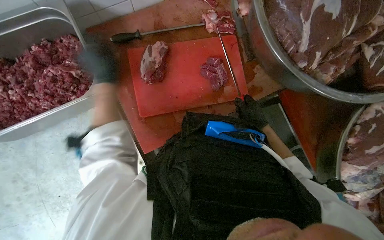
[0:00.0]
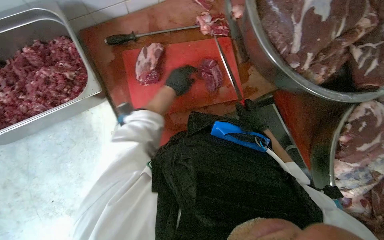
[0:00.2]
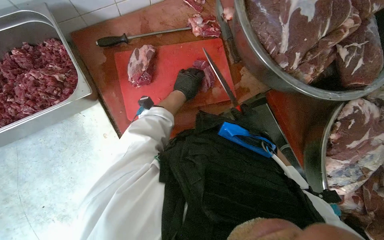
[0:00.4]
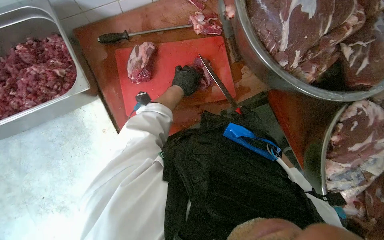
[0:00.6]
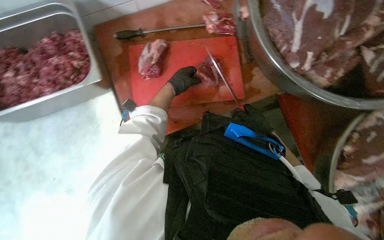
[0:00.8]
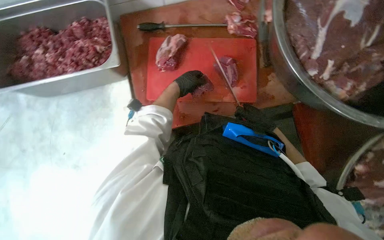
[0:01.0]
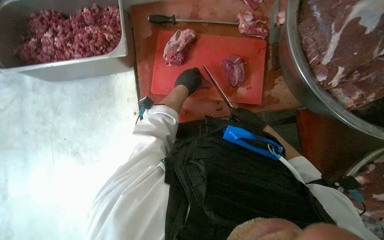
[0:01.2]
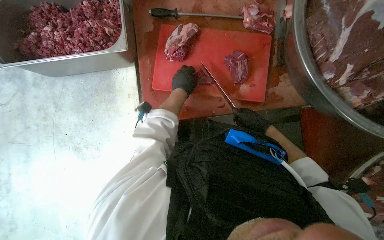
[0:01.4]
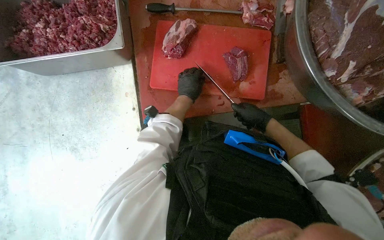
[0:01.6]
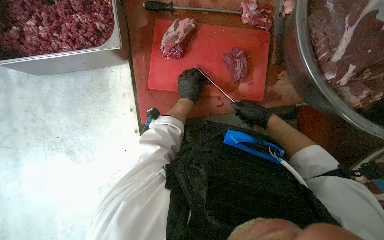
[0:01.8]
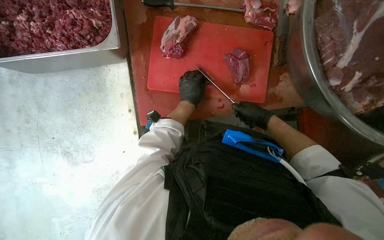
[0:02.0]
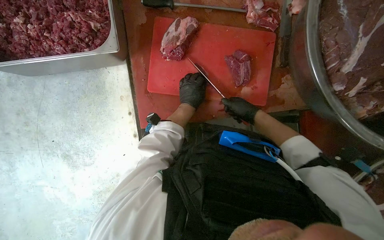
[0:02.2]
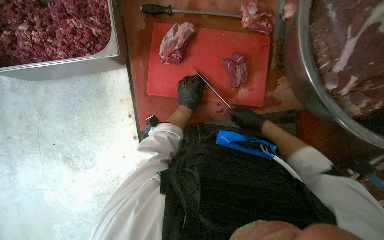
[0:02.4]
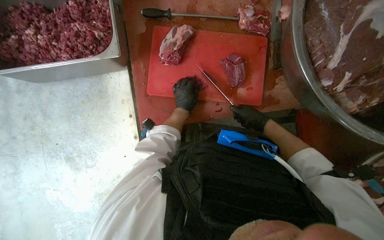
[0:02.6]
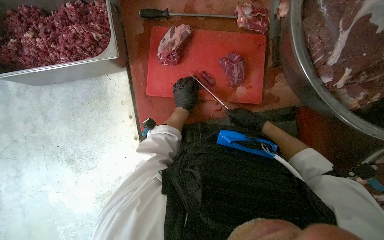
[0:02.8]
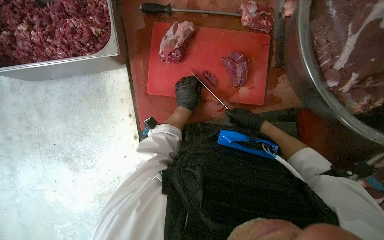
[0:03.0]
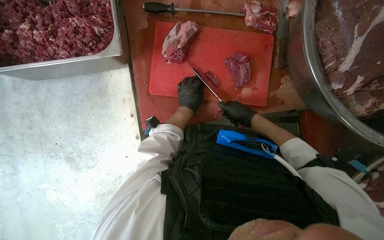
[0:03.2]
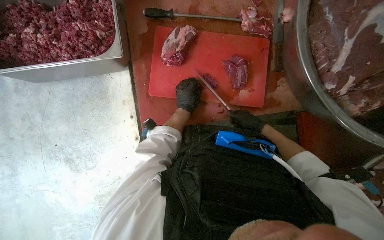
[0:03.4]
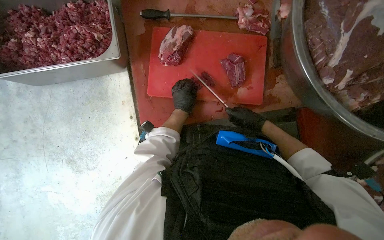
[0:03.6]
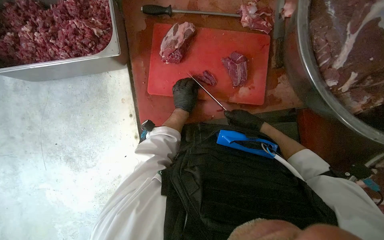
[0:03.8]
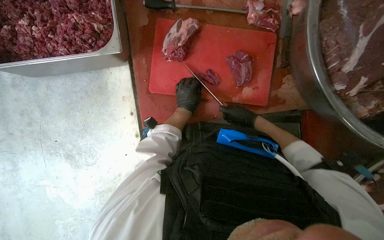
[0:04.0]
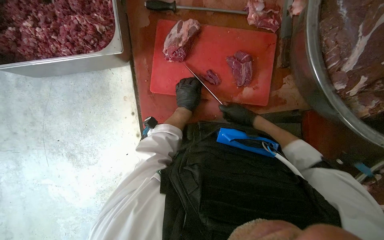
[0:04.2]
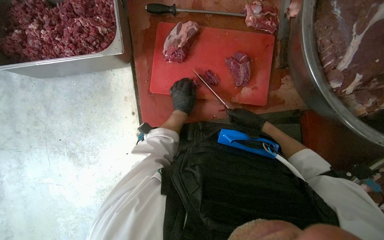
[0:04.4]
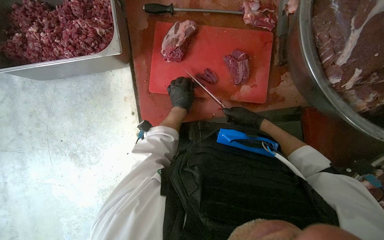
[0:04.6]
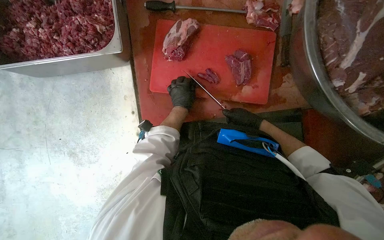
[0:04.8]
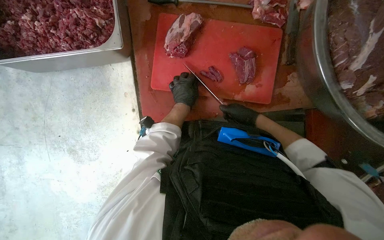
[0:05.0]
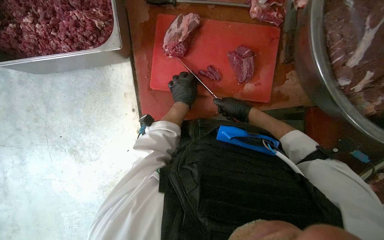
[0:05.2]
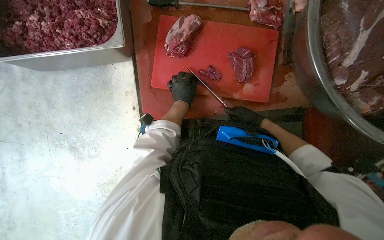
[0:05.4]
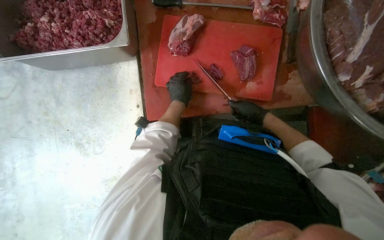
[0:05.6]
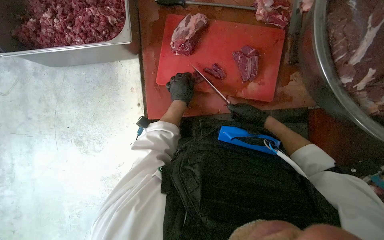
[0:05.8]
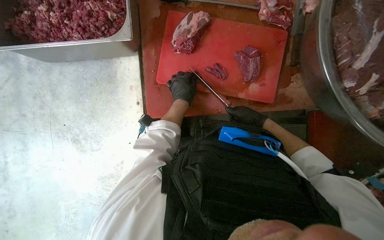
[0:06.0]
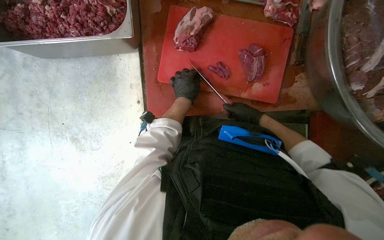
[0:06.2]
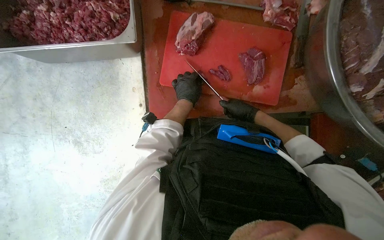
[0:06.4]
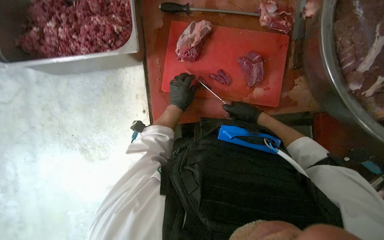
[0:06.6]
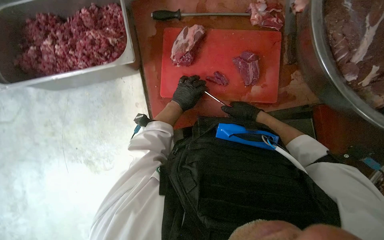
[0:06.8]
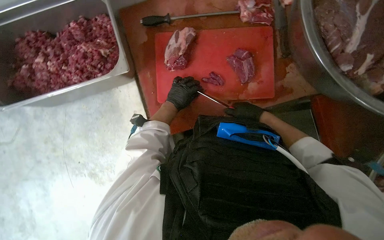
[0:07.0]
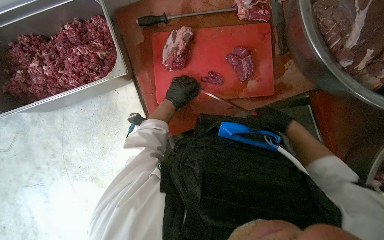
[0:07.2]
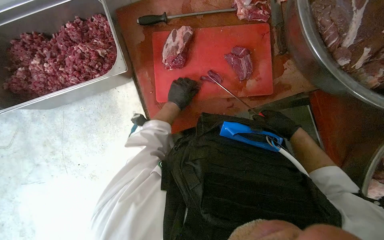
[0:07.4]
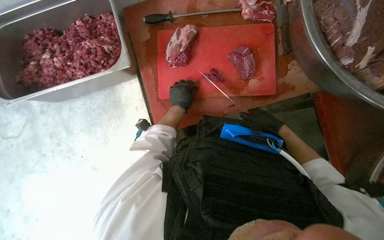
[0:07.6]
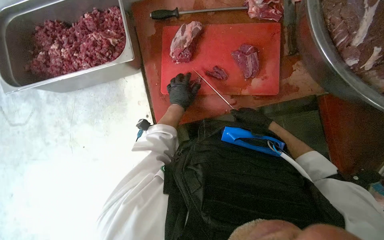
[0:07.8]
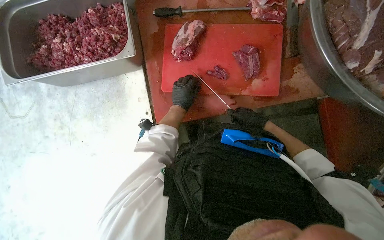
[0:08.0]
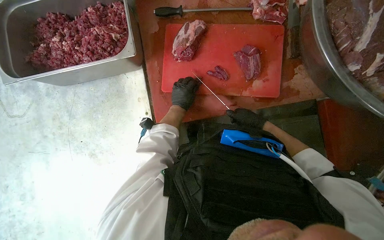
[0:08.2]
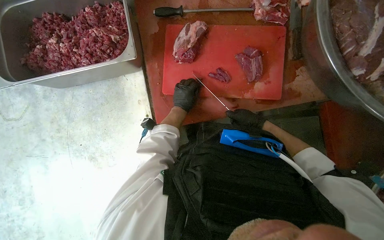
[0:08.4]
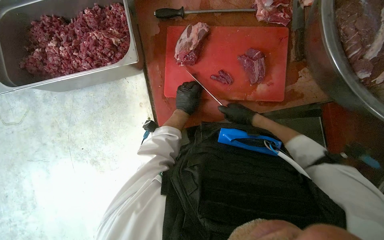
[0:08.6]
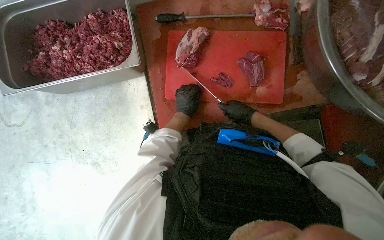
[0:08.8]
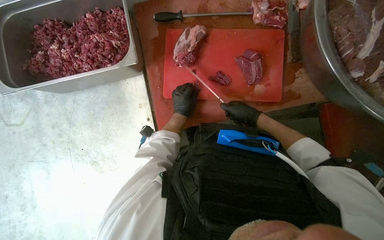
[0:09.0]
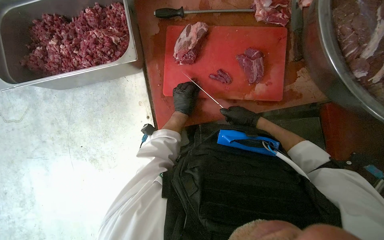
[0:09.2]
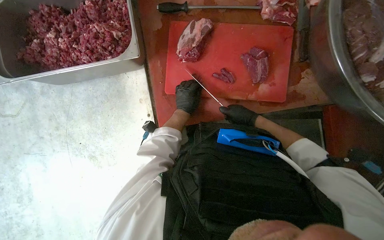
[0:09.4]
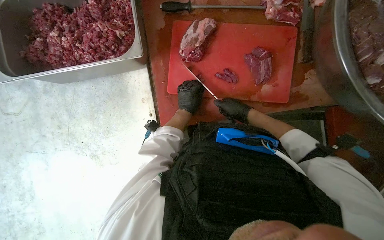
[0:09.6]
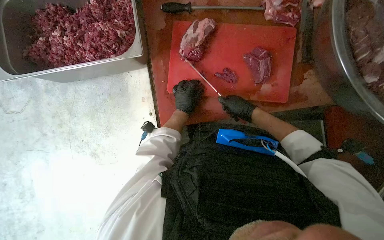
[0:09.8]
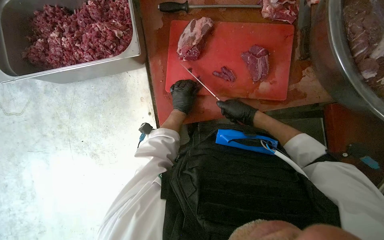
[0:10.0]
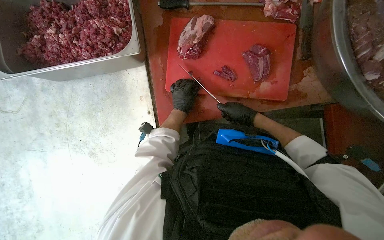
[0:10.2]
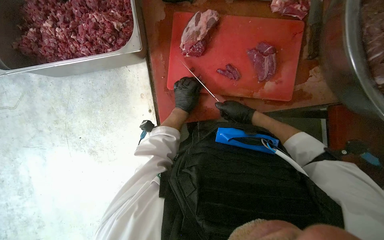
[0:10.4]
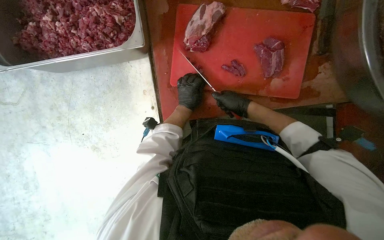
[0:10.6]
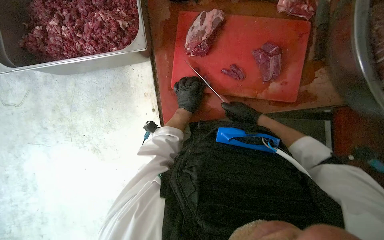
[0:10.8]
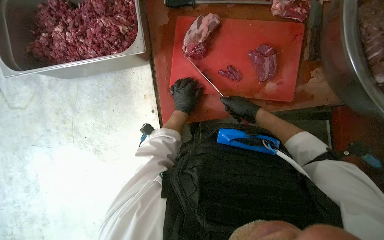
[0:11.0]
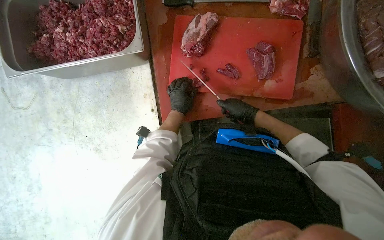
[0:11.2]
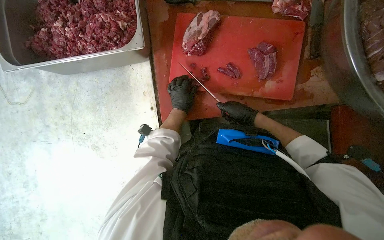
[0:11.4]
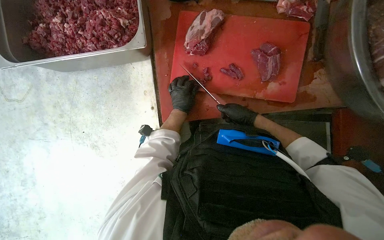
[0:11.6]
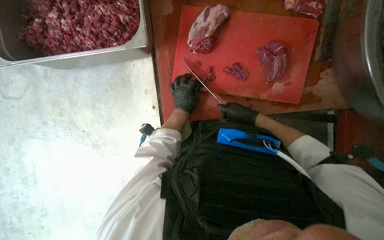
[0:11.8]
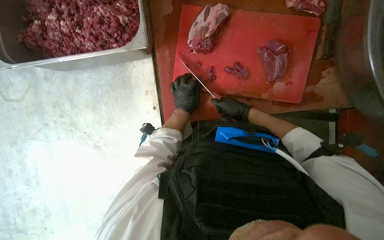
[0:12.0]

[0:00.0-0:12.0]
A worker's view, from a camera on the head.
Job: preparing food.
The whole recording: Cutting meat on a board. The worker cuts pieces of meat on a red chopping board with a knife.
0:03.0 to 0:06.0: The hands are busy where they are.
0:06.0 to 0:07.6: The hands work in one place, with small movements.
0:07.6 to 0:09.0: The right hand is displaced to the left by approximately 10 cm.
0:09.0 to 0:12.0: The hands are busy where they are.

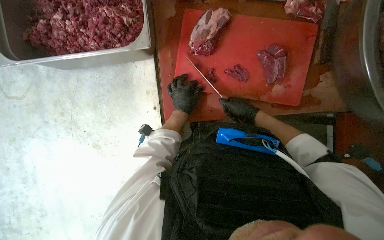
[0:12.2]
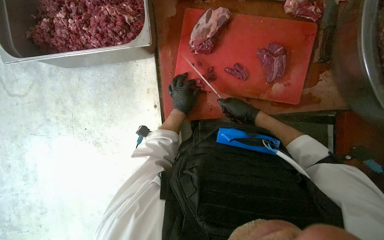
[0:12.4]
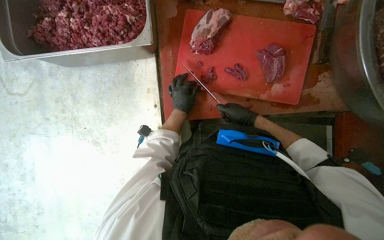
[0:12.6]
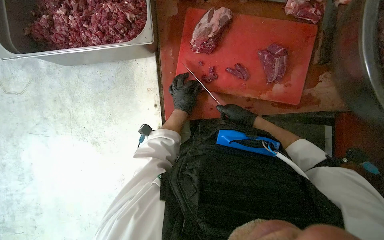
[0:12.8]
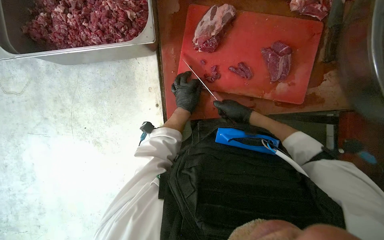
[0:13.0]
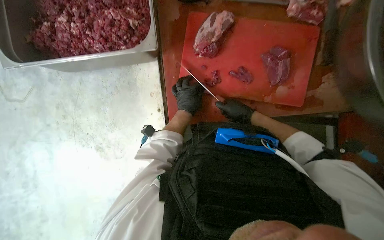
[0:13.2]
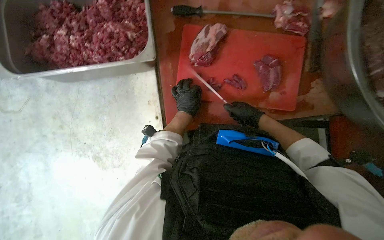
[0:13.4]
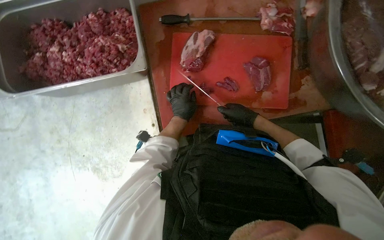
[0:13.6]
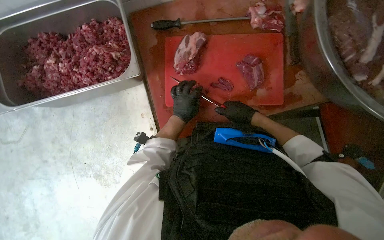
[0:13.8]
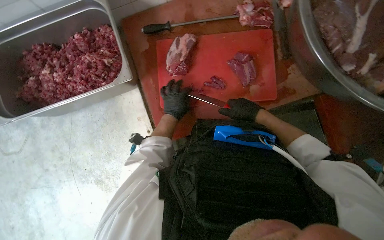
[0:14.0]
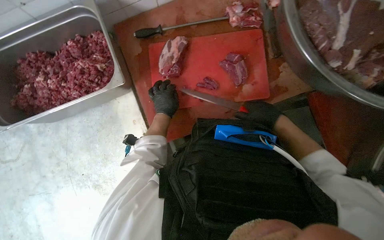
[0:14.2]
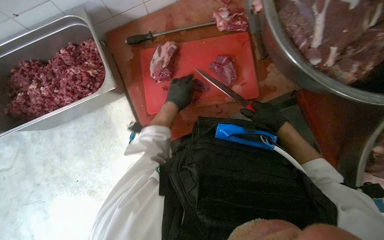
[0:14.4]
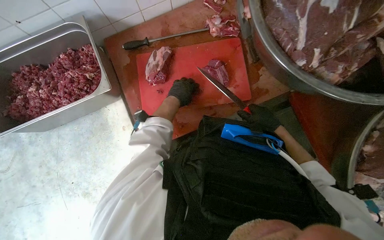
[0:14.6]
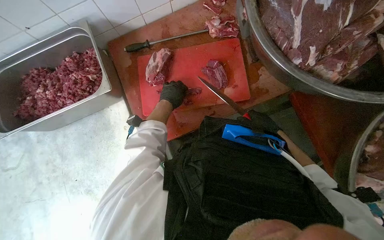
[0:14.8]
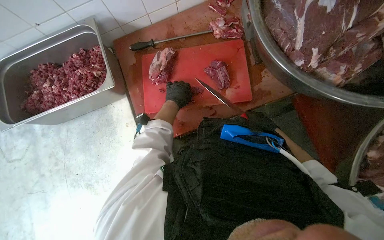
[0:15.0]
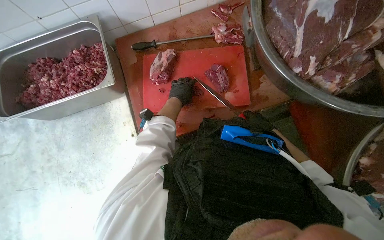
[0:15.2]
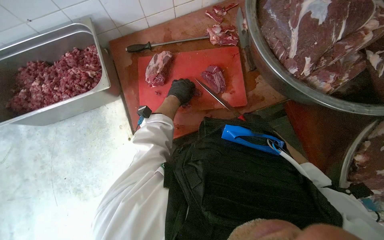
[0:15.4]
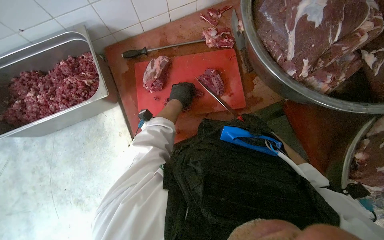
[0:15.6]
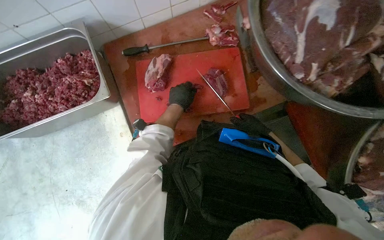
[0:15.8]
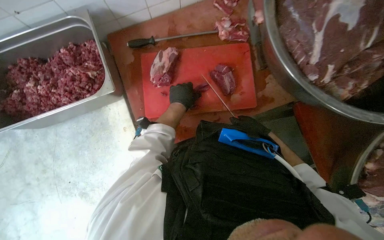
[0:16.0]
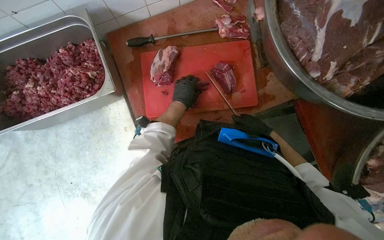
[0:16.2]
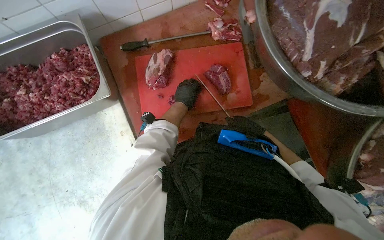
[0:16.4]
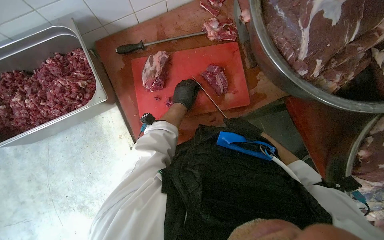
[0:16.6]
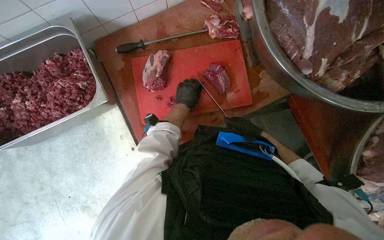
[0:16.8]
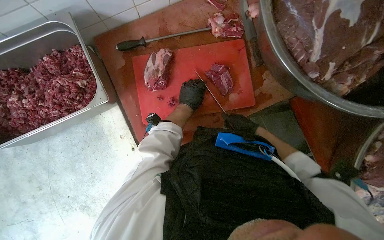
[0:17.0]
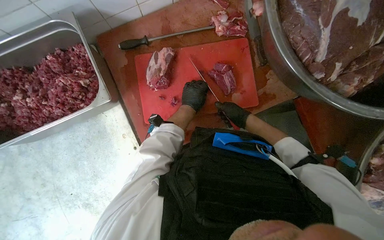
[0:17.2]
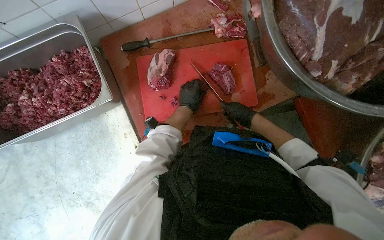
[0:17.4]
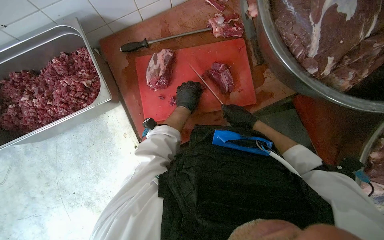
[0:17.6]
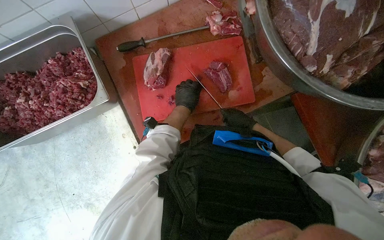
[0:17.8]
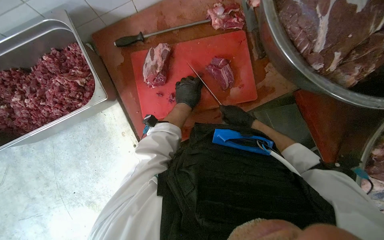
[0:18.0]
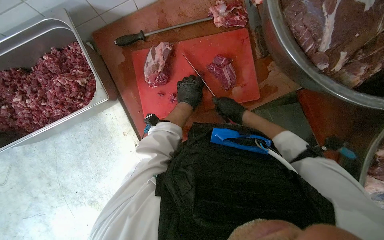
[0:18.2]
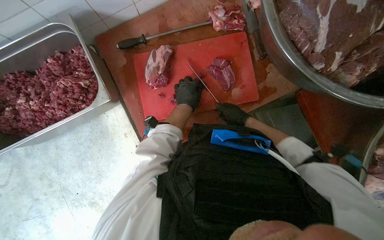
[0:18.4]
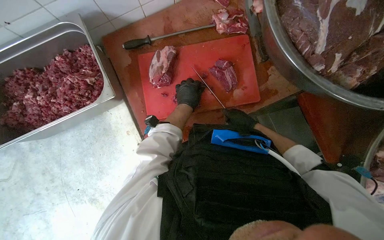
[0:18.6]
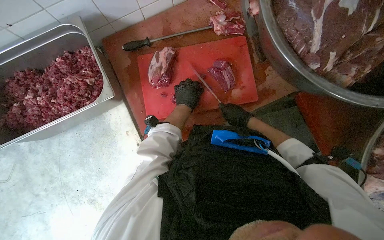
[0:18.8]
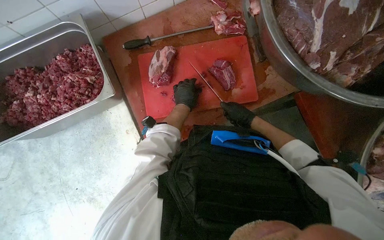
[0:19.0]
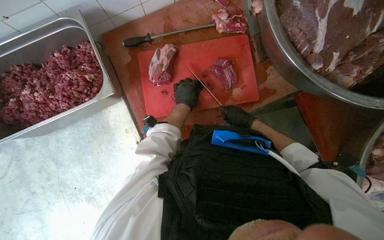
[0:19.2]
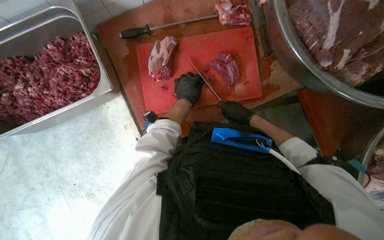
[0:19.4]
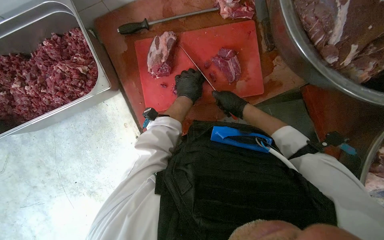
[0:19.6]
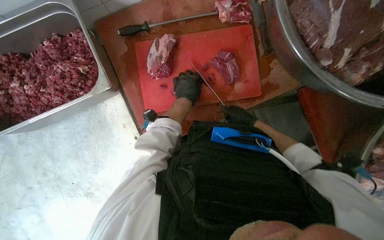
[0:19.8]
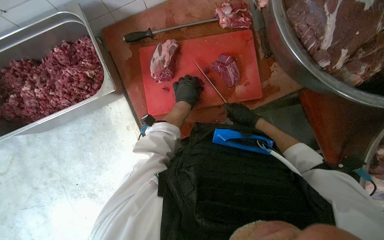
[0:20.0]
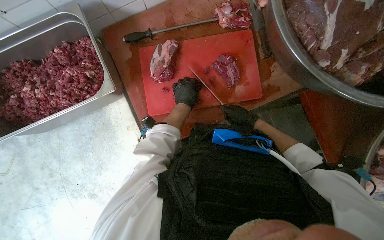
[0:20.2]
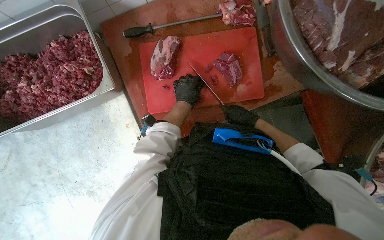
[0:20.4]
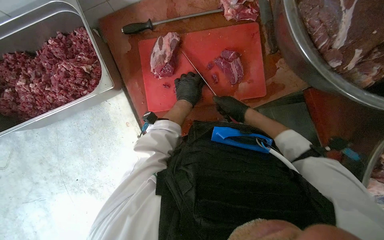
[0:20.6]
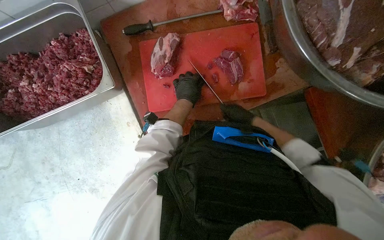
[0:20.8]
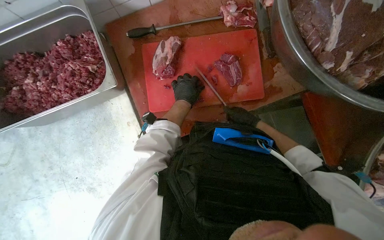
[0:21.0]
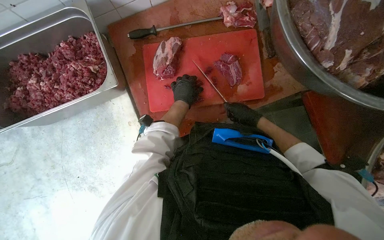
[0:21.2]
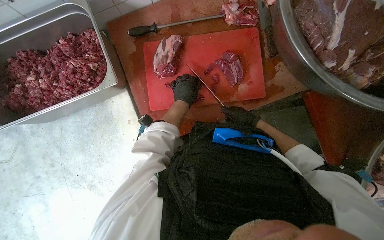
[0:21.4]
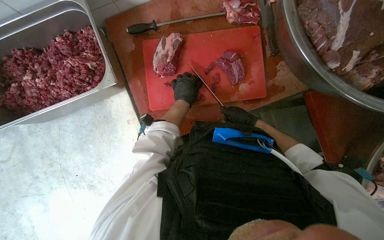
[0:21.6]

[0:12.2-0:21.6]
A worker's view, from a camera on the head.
Job: preparing food.
The whole recording: Cutting meat on a board. The worker cuts pieces of meat on a red chopping board with a knife.
0:12.2 to 0:13.8: The hands make small movements and keep their place.
0:13.8 to 0:15.4: The left hand heads up the picture, covering some 10 cm, while the right hand travels to the right by about 25 cm.
0:15.4 to 0:17.0: The right hand heads to the left, covering approximately 10 cm.
0:17.0 to 0:21.6: The hands work in one place, with small movements.
